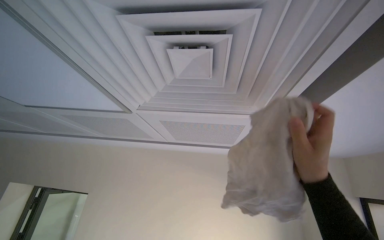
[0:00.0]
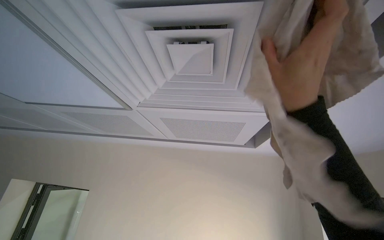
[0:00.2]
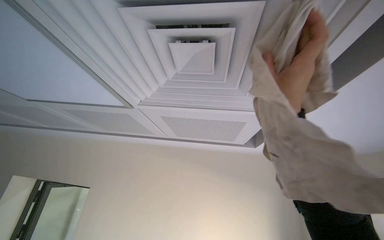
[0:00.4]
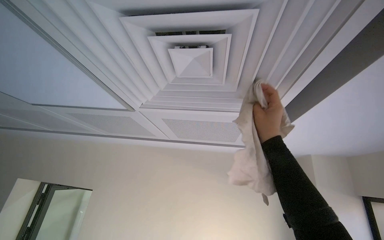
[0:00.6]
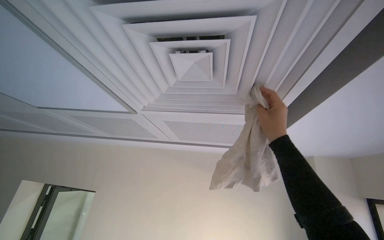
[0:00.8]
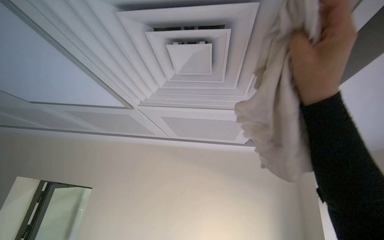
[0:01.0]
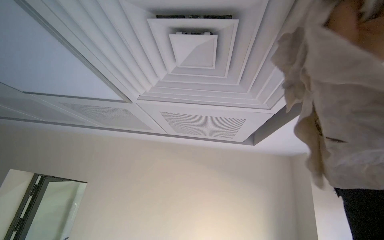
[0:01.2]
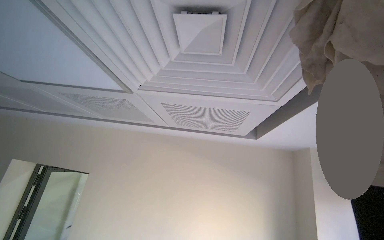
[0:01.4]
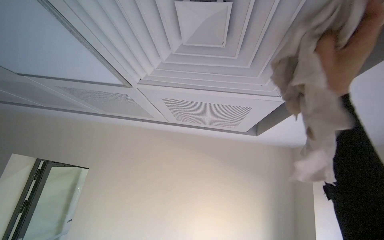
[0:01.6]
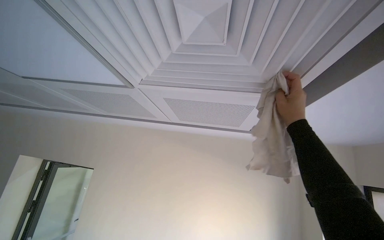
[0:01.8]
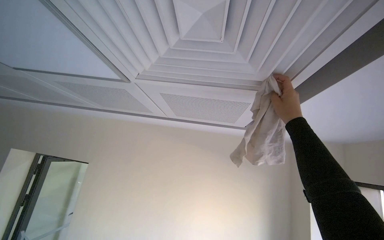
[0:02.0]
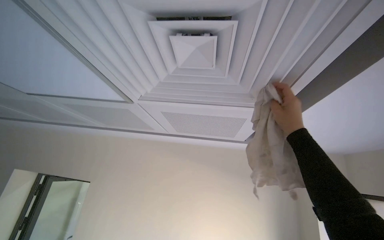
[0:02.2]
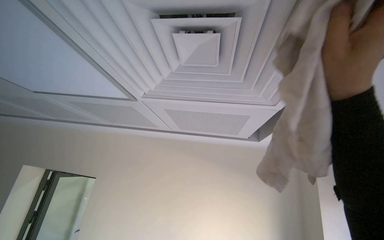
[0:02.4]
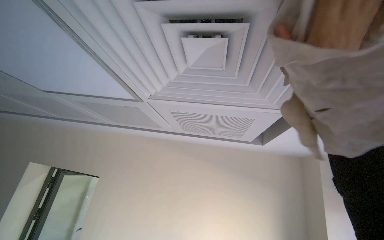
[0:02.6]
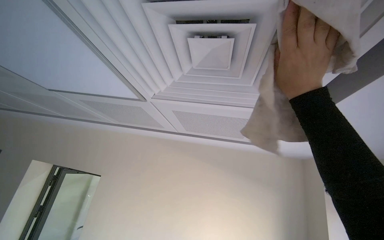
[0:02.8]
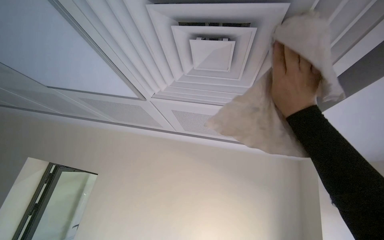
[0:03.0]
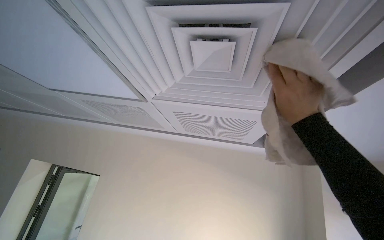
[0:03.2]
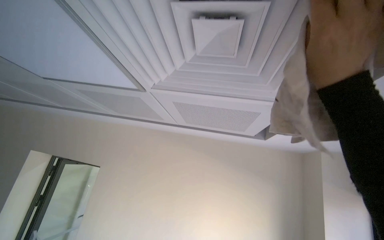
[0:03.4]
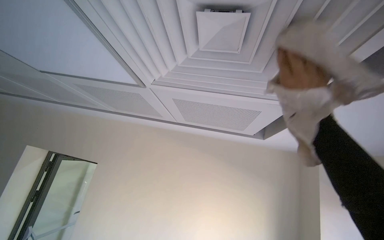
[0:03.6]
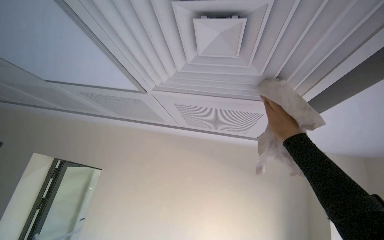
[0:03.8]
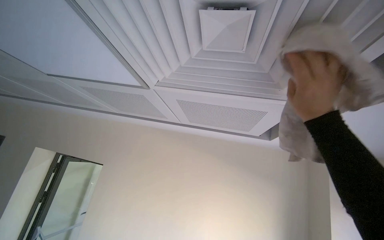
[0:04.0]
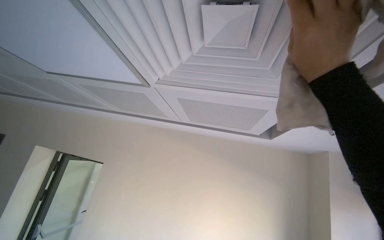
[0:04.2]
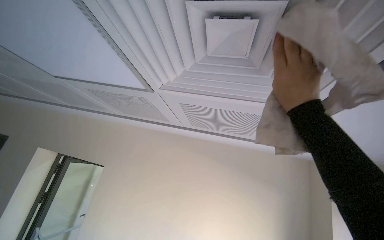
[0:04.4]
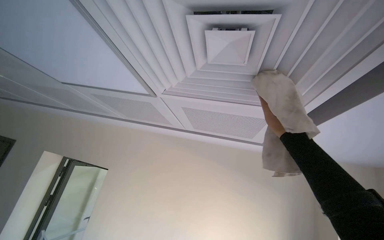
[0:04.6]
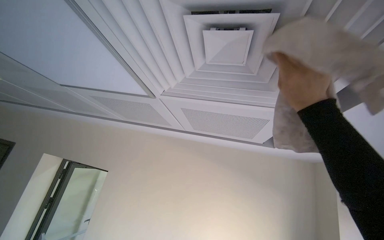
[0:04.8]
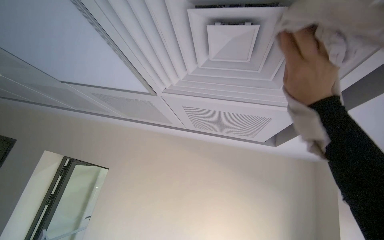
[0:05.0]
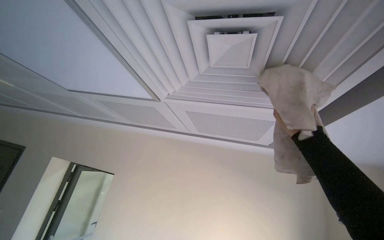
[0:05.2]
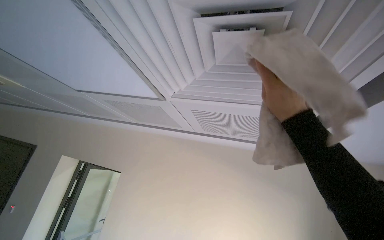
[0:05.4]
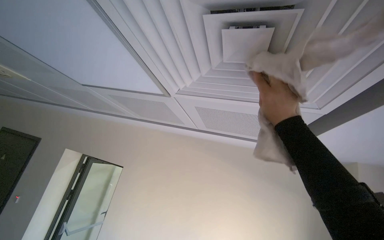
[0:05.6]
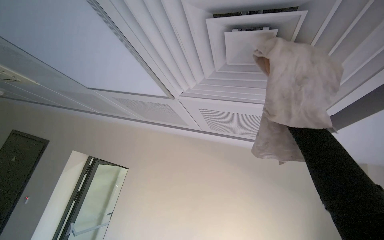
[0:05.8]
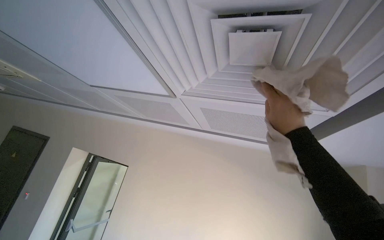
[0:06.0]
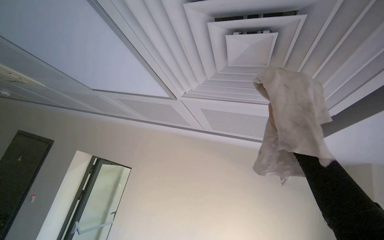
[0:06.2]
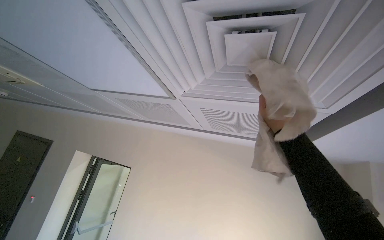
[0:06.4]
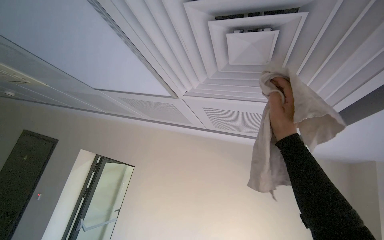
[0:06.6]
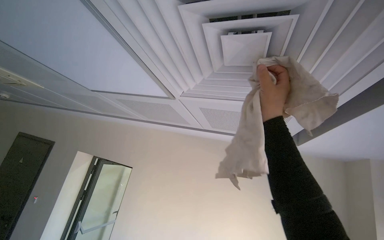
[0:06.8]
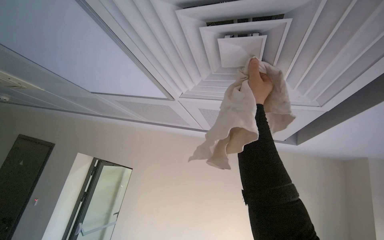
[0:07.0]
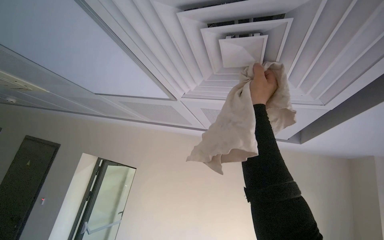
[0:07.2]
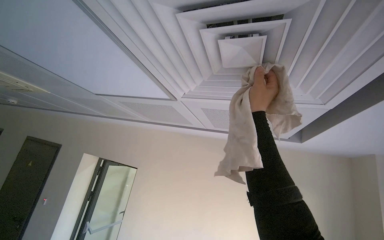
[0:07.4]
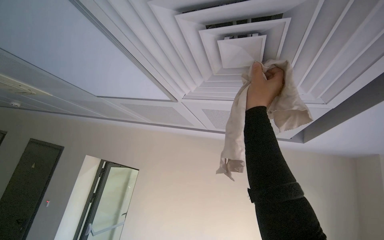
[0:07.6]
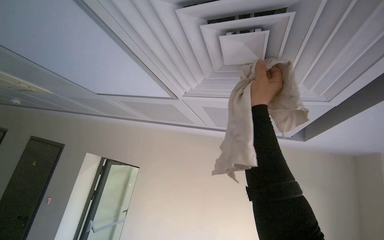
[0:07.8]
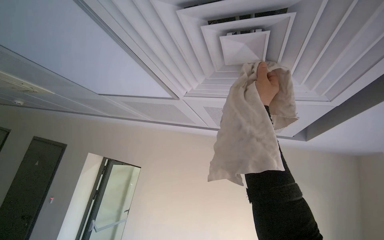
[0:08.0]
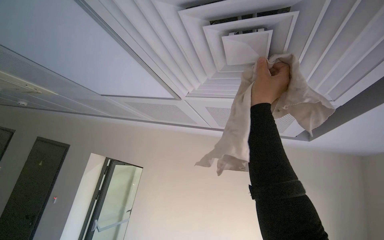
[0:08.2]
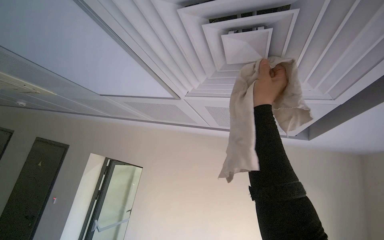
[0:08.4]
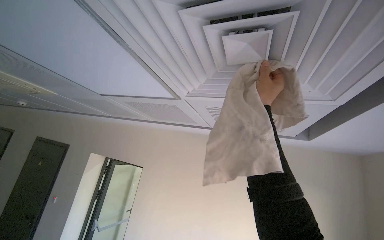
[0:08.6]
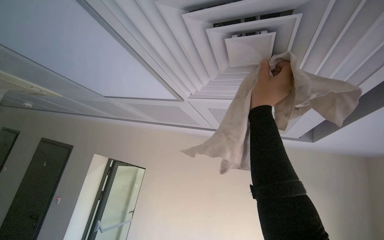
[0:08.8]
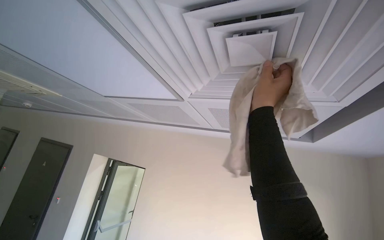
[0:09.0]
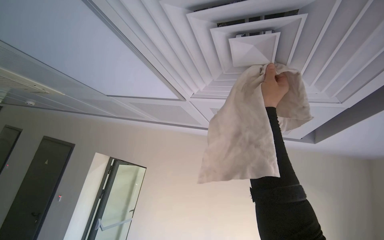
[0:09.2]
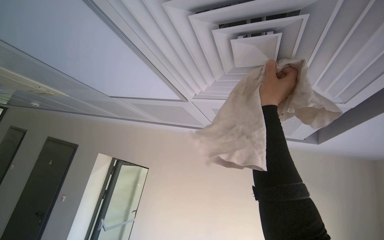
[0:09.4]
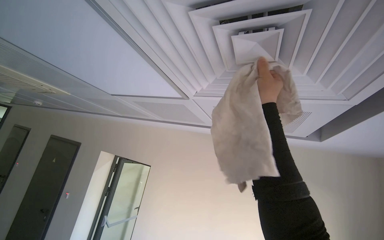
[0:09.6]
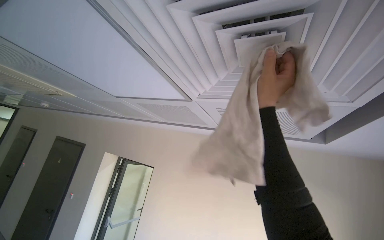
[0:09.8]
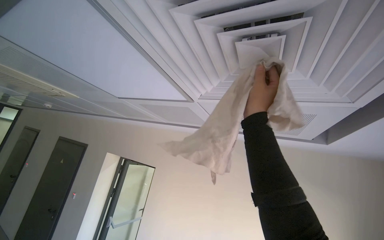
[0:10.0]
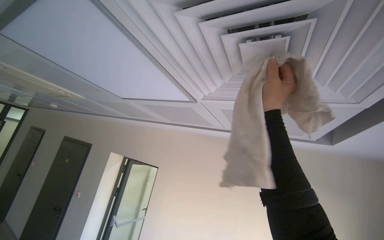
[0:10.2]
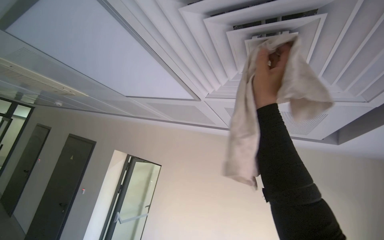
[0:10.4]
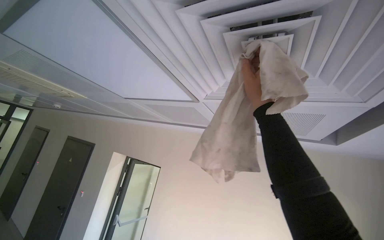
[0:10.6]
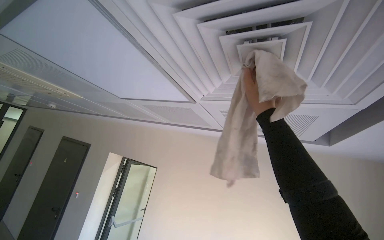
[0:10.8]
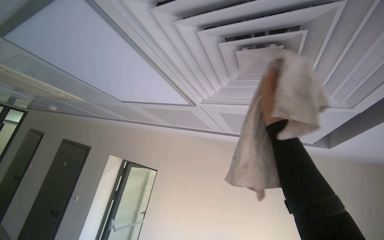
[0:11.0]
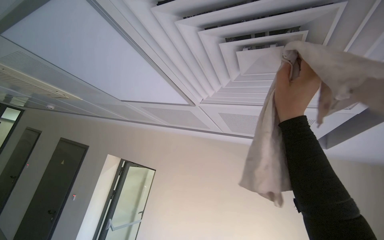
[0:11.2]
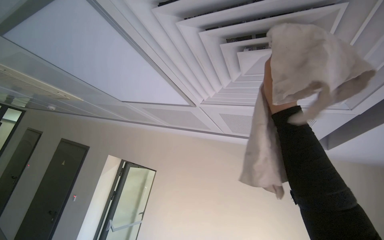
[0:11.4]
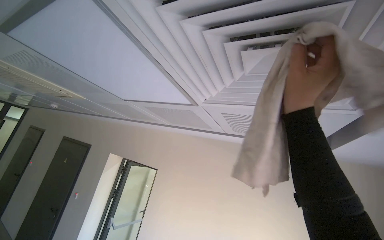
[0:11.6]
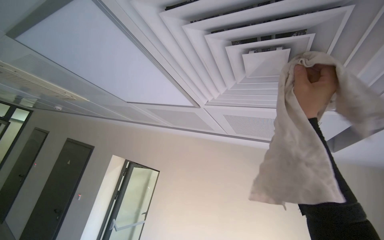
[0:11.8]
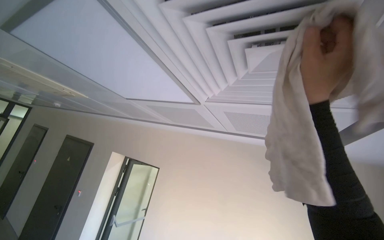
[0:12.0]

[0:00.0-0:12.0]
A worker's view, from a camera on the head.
Job: wiping surfaces.
The whole recording: Wiping ceiling vent. The worker wipes dust from the ceiling vent with a cloth.
0:01.6 to 0:03.0: The right hand goes nearer and farther, some 20 cm each way, reversing 2 times.
0:03.0 to 0:04.4: The right hand moves nearer and farther over some 20 cm, changing direction 2 times.
0:04.4 to 0:06.0: The right hand goes nearer and farther, approximately 15 cm each way, reversing 4 times.
0:06.0 to 0:07.6: The right hand is displaced to the left by about 10 cm.
0:10.4 to 0:12.0: The right hand heads nearer to the camera, covering some 10 cm.

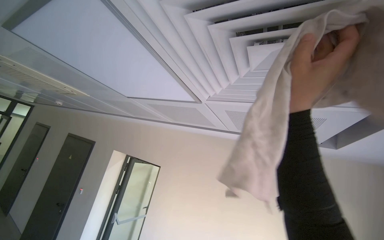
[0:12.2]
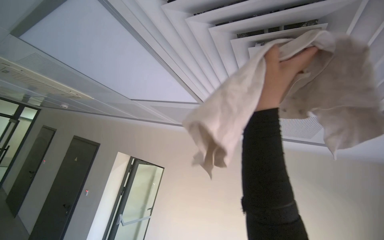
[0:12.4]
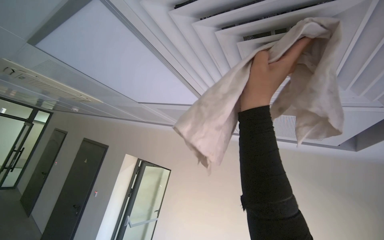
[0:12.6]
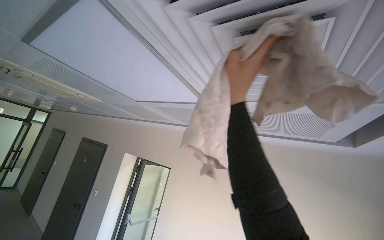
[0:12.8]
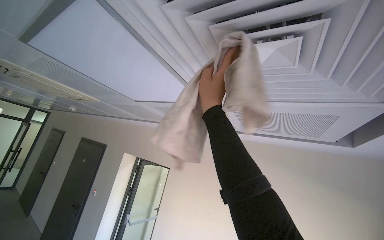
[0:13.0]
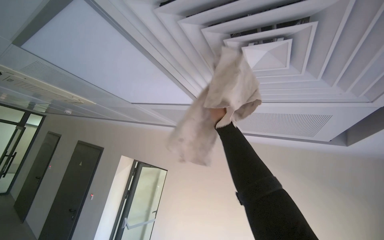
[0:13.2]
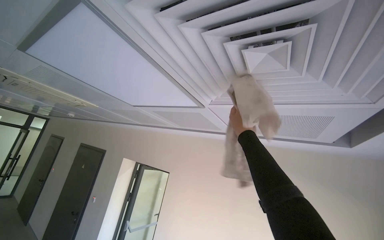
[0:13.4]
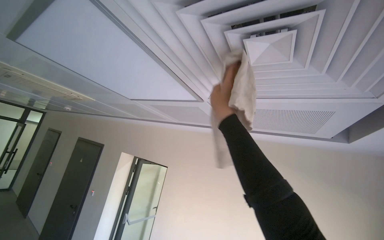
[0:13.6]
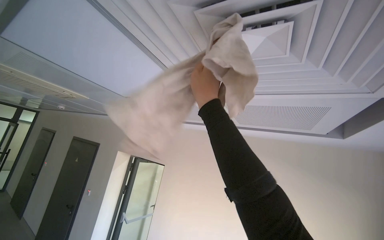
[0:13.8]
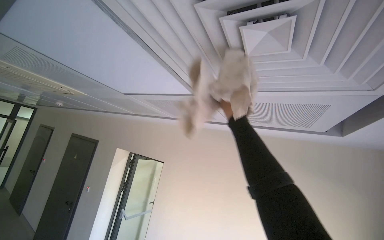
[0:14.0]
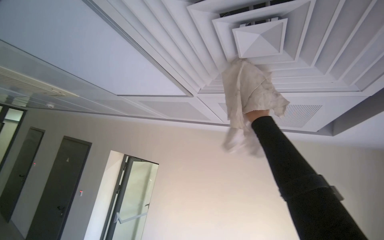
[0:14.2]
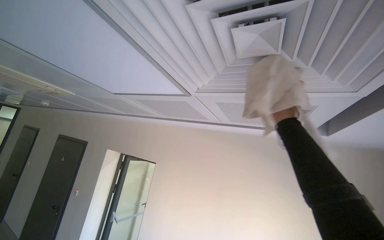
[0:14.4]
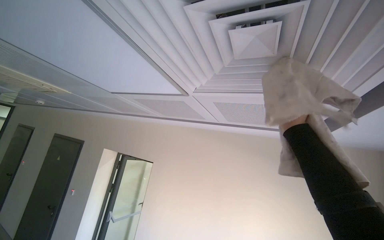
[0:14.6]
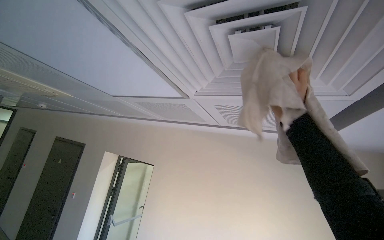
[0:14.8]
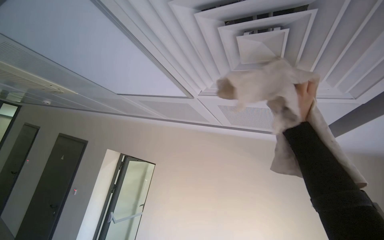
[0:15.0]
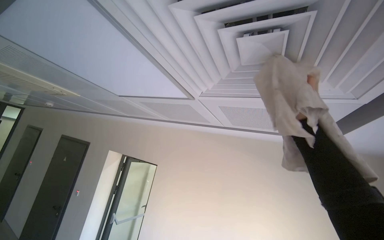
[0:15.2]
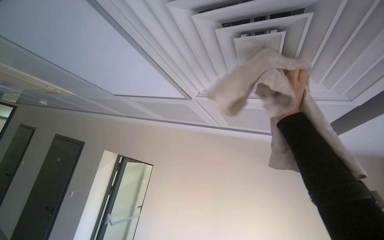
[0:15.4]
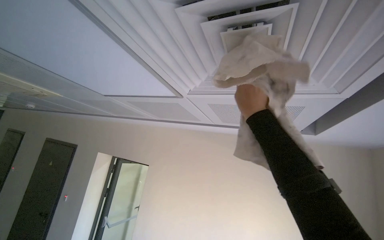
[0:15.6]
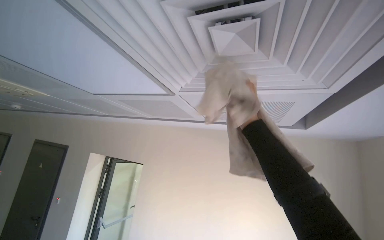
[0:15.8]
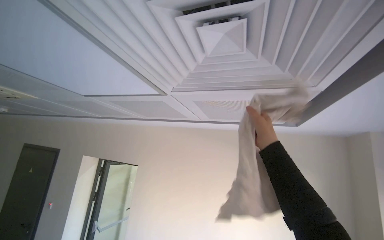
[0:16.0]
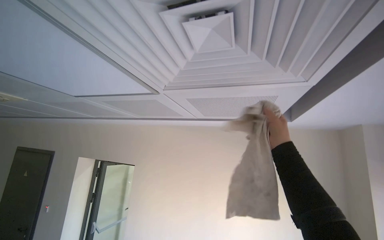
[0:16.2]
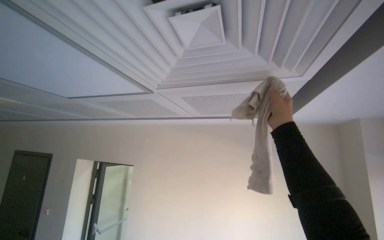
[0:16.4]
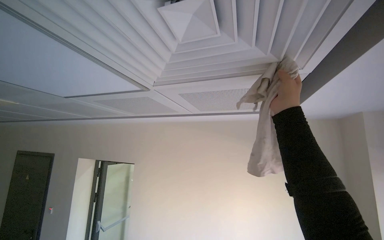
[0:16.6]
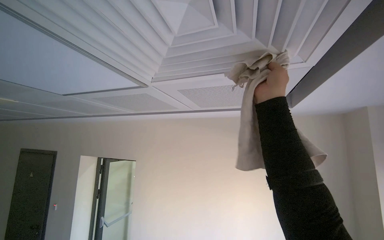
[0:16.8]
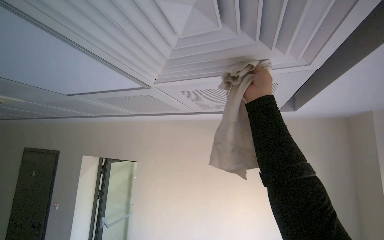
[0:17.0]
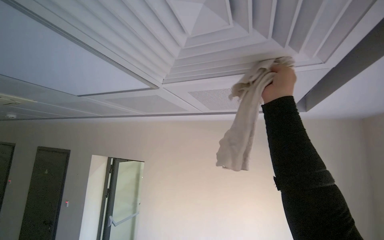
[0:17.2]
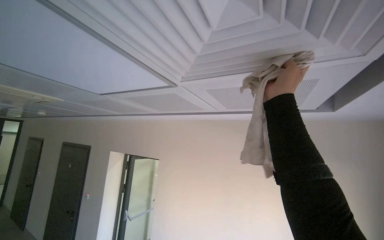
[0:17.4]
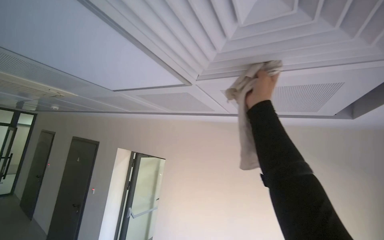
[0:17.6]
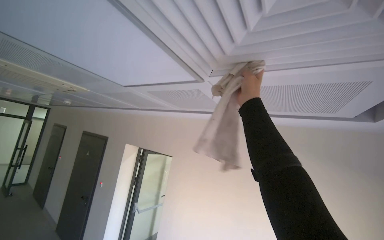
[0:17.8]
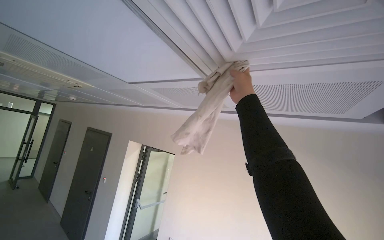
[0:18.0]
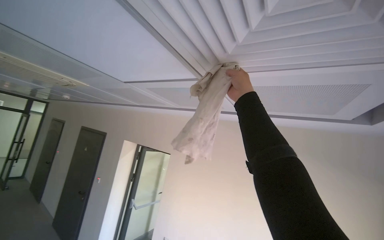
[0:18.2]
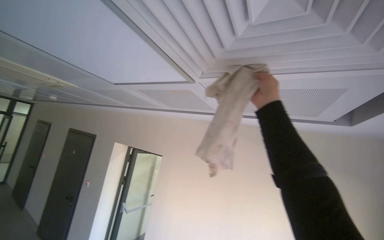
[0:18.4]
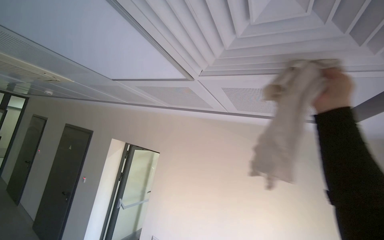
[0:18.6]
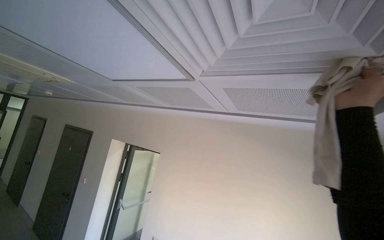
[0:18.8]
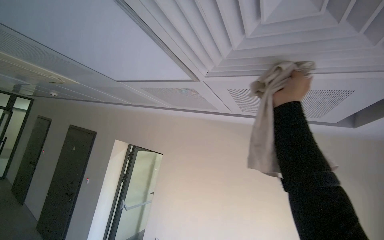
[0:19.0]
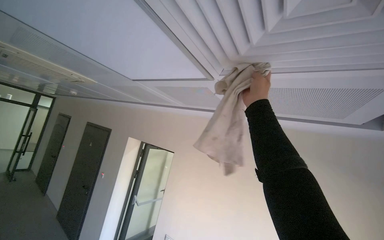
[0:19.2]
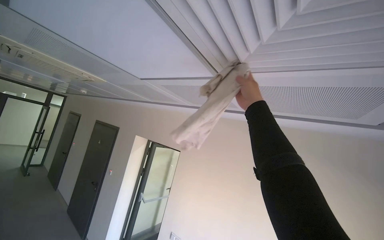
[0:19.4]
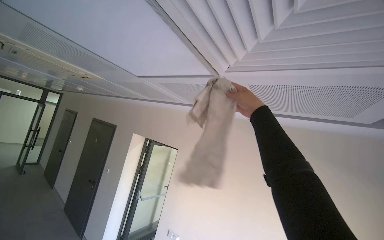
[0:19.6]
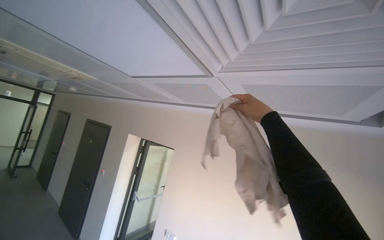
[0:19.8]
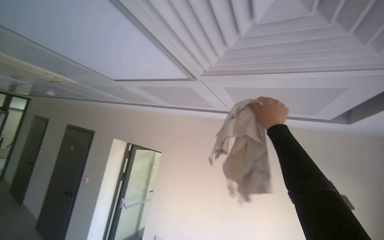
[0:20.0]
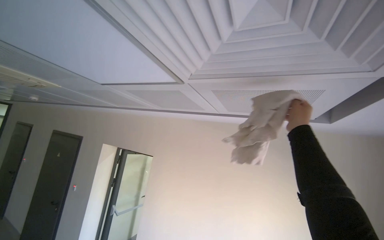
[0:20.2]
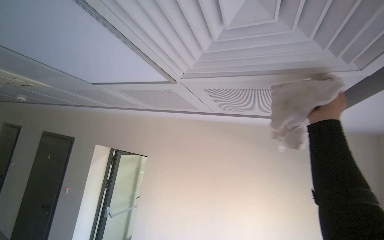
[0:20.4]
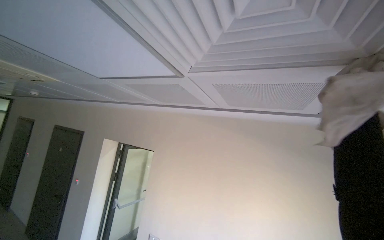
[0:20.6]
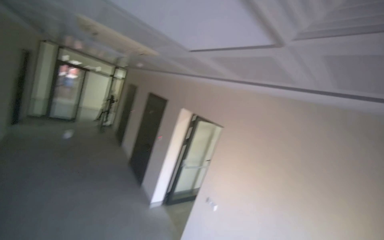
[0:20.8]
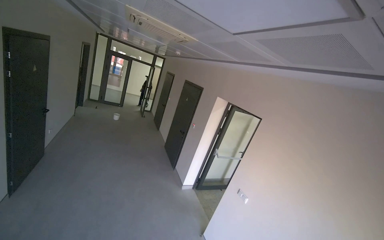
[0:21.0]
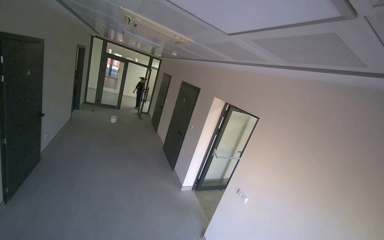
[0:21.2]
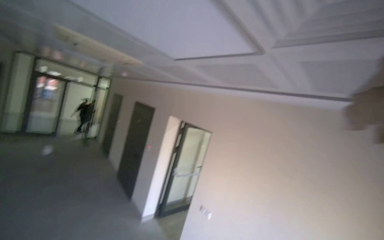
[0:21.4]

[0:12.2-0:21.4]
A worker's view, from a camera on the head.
Job: wiping surfaces.
The whole recording: Wiping ceiling vent. The worker wipes dust from the ceiling vent with a cloth.
0:12.2 to 0:13.8: The right hand shifts about 20 cm farther from the camera and to the left.
0:13.8 to 0:15.2: The right hand heads to the right, covering some 30 cm.
0:18.4 to 0:19.8: The right hand goes to the right and returns, roughly 20 cm each way.
